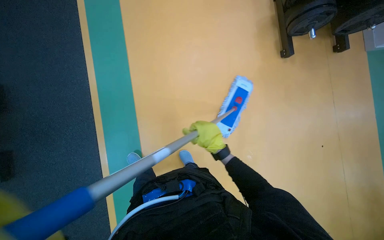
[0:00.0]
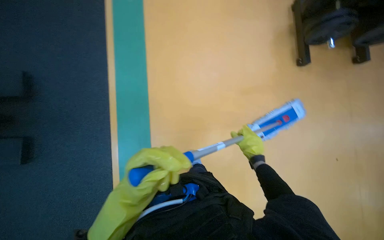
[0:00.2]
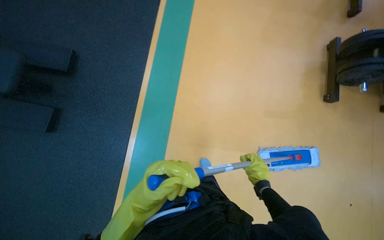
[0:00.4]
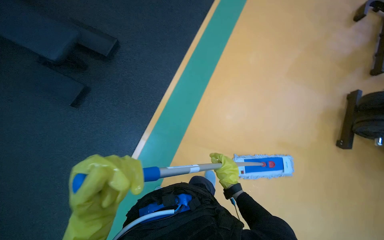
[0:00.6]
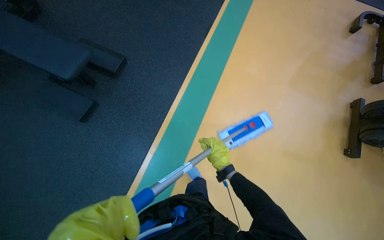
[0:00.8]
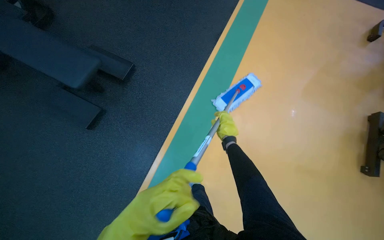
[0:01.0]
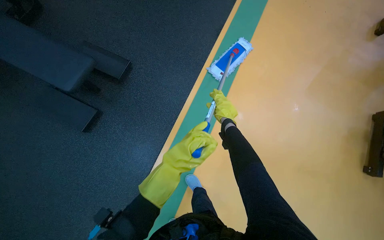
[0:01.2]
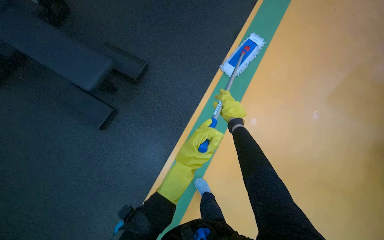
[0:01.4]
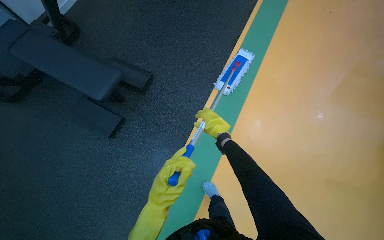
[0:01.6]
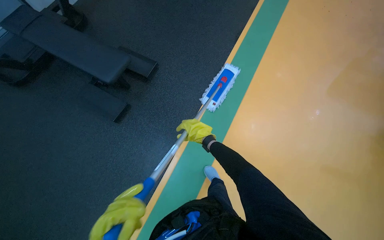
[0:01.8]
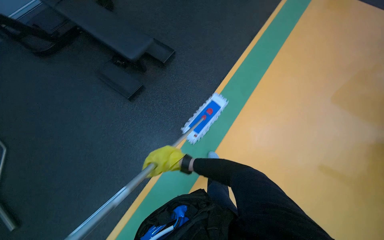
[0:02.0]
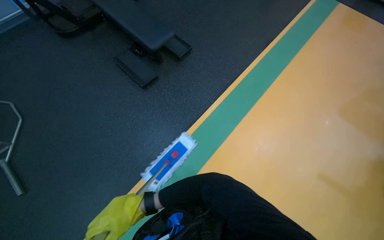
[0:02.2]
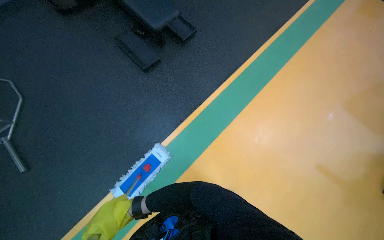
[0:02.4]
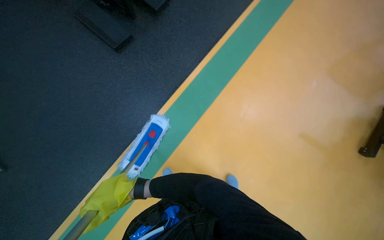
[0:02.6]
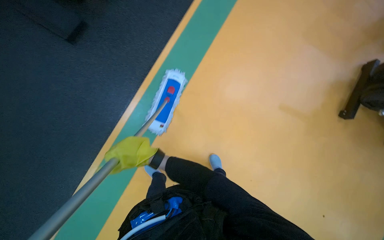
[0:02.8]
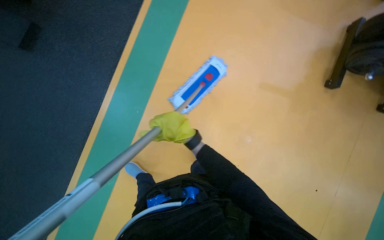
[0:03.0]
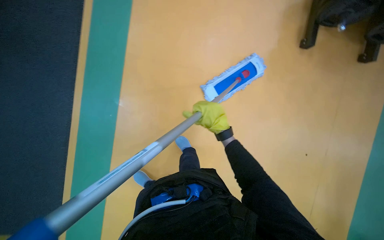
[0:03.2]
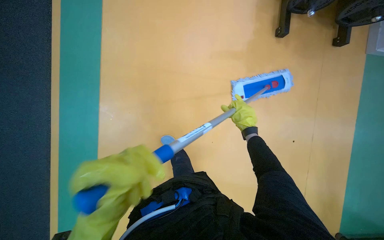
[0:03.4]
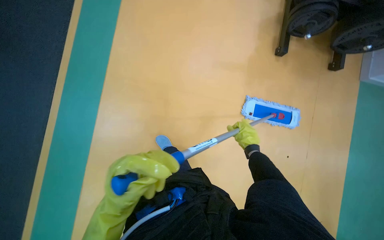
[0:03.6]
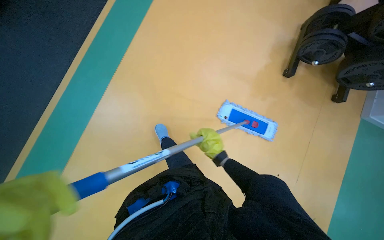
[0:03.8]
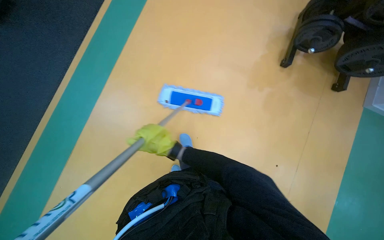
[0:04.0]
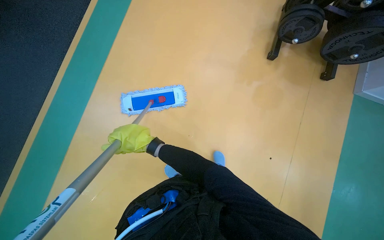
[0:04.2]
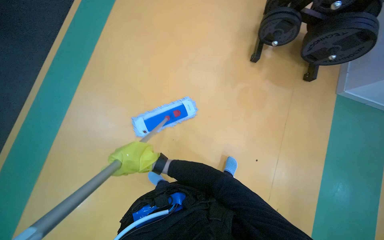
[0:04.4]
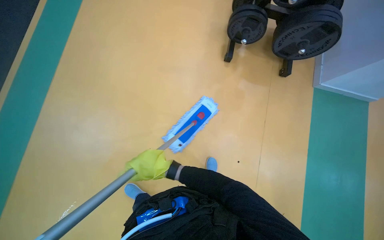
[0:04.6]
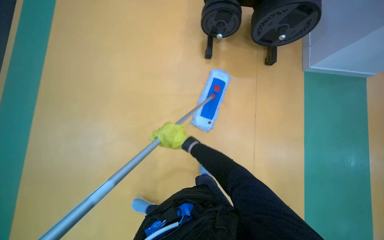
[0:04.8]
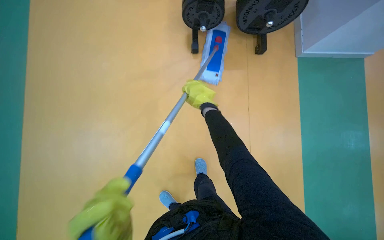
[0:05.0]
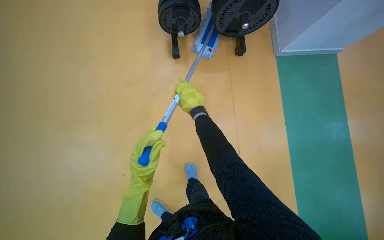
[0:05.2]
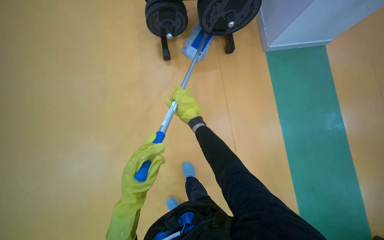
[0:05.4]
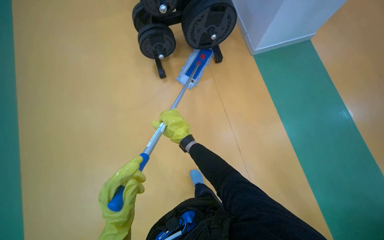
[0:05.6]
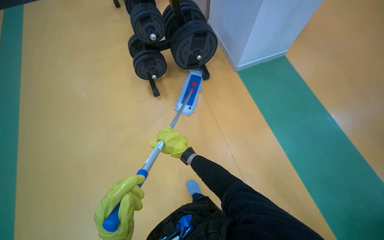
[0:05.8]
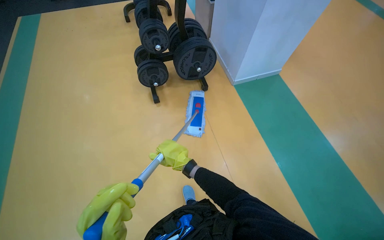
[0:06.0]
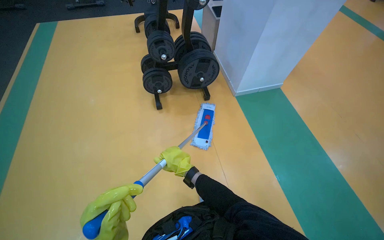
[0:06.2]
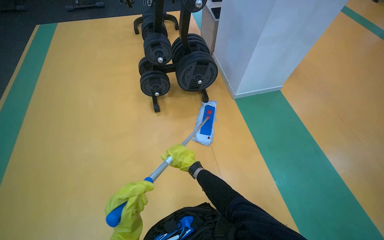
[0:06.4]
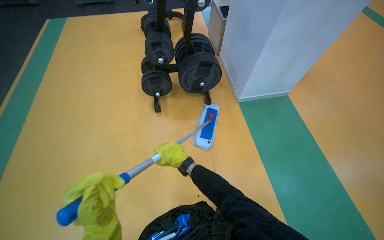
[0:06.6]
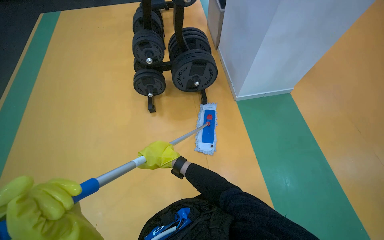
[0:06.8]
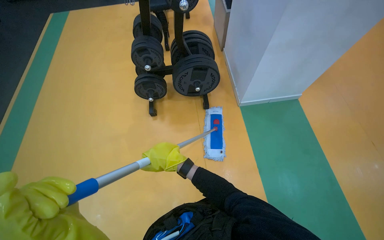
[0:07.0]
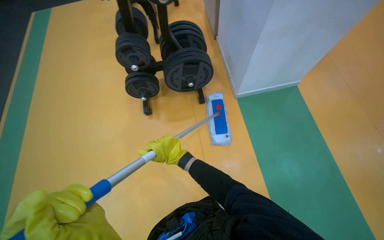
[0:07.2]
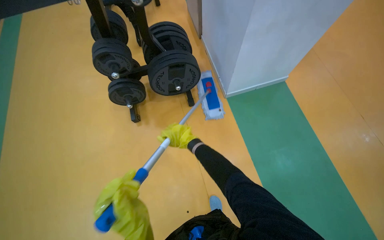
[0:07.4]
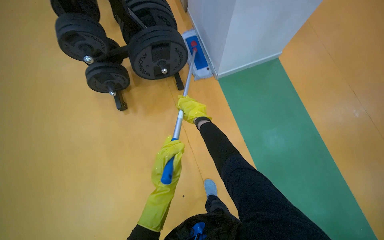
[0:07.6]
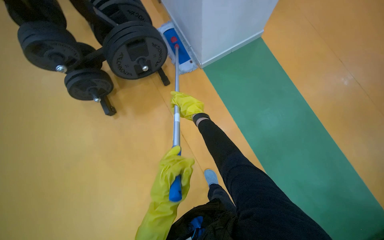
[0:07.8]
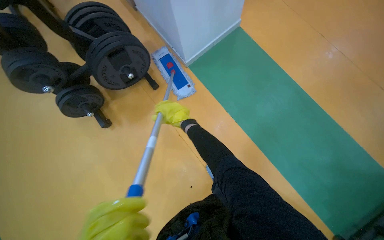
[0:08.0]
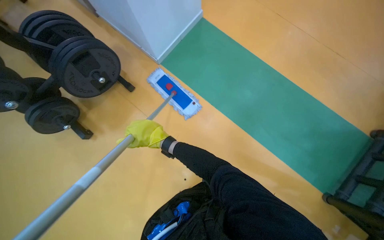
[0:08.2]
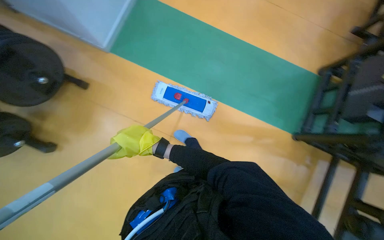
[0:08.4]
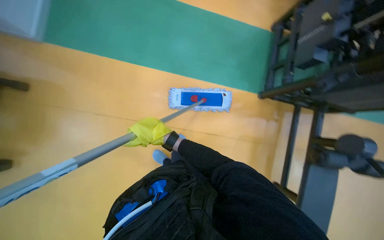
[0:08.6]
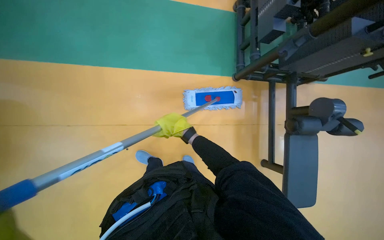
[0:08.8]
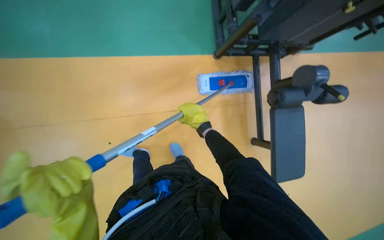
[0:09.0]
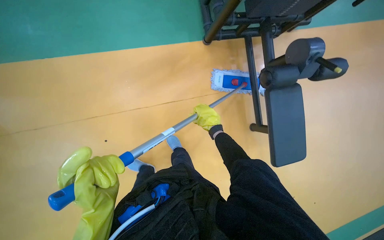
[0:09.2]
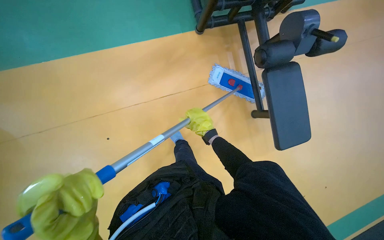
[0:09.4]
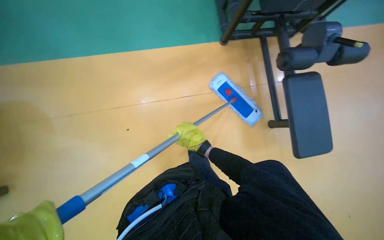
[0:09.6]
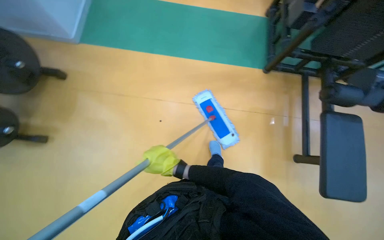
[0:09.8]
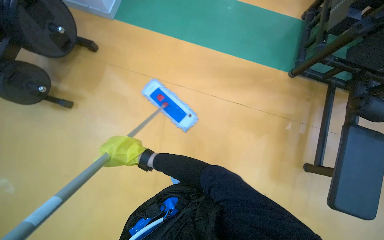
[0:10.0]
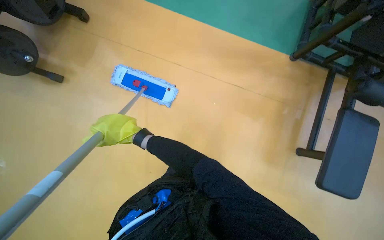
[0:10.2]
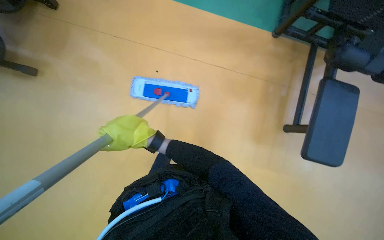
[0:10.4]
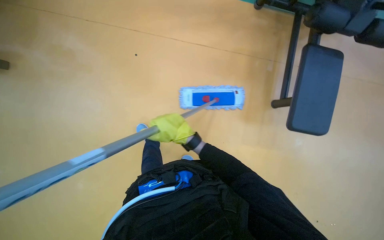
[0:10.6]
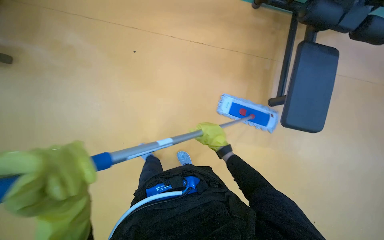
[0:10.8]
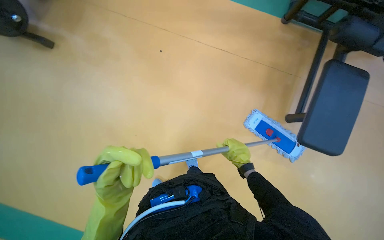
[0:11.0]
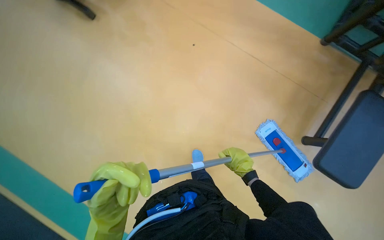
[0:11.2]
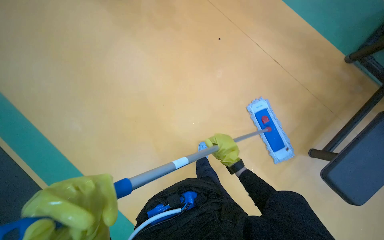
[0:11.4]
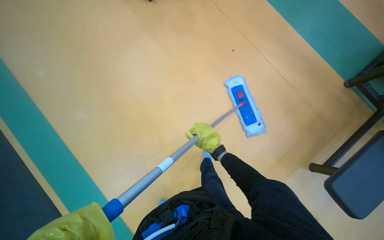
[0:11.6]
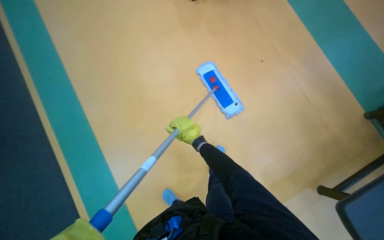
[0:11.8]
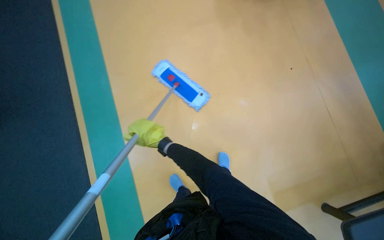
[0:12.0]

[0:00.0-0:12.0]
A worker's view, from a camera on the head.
Job: mopping floor.
The whole recording: Mopping gym floor. The worker mops the gym floor with a flat mop.
0:00.0 to 0:01.6: The head turns to the left by roughly 20 degrees. The wearer looks about 15 degrees further upward. The right hand moves farther from the camera, roughly 10 cm, and travels down the picture and back again, some 10 cm each way.
0:01.6 to 0:03.0: The view tilts some 15 degrees downward. The right hand heads to the left and nearer to the camera, covering approximately 30 cm.
0:03.0 to 0:04.4: The camera travels roughly 60 cm.
0:04.4 to 0:06.0: The head travels some 70 cm. The scene rotates counterclockwise by about 35 degrees.
0:06.0 to 0:07.6: The wearer moves approximately 40 cm.
0:07.6 to 0:09.0: The wearer moves some 50 cm. The head rotates about 65 degrees to the right. The view tilts some 15 degrees downward.
0:09.0 to 0:10.4: The camera travels approximately 60 cm. The wearer's head swings about 25 degrees to the left.
0:10.4 to 0:12.0: The right hand goes to the right and returns, about 30 cm each way.

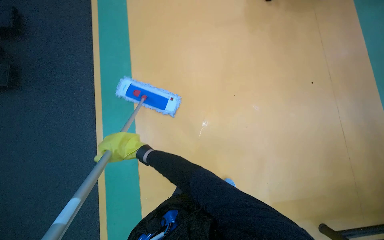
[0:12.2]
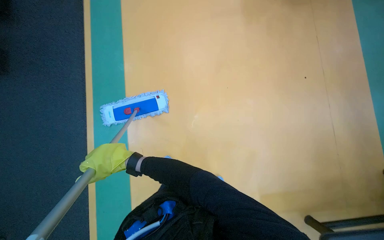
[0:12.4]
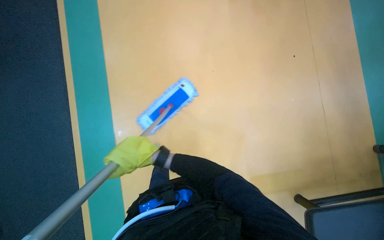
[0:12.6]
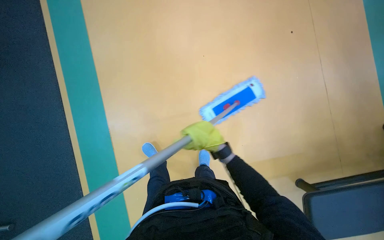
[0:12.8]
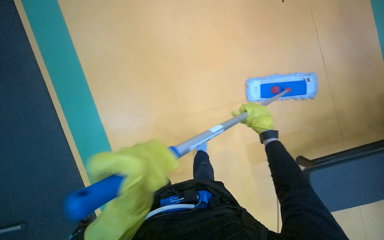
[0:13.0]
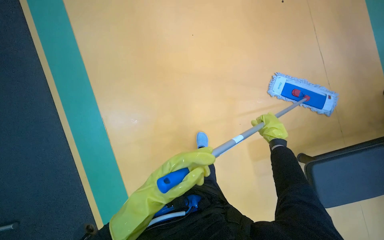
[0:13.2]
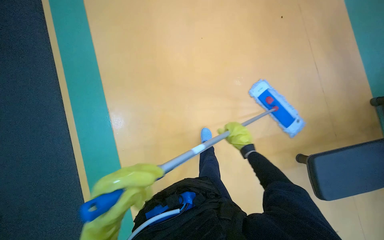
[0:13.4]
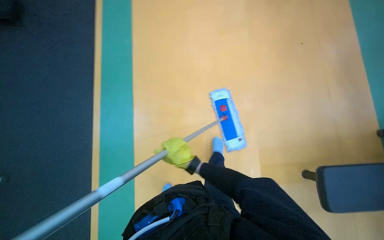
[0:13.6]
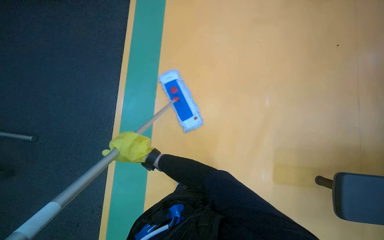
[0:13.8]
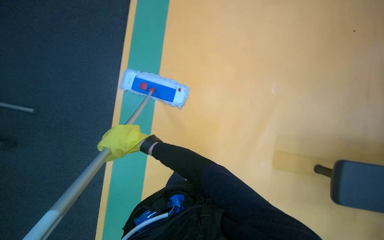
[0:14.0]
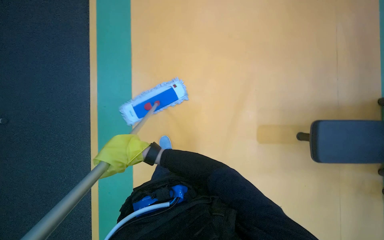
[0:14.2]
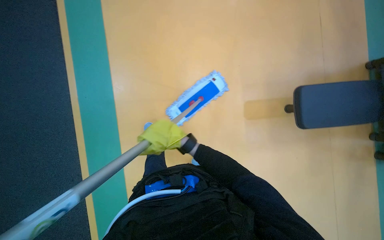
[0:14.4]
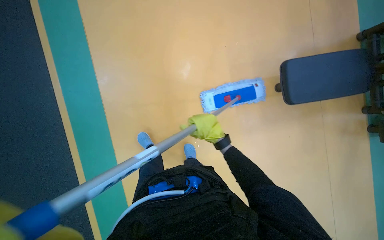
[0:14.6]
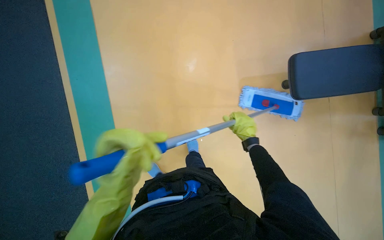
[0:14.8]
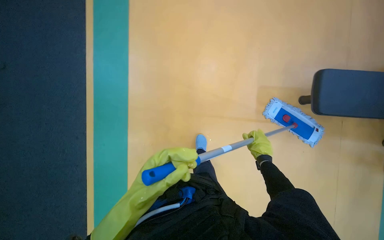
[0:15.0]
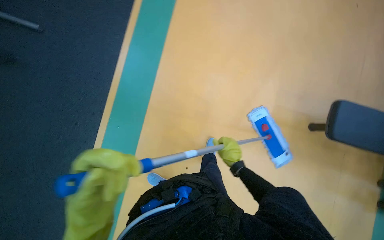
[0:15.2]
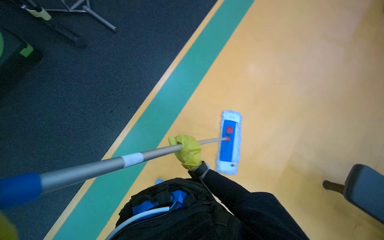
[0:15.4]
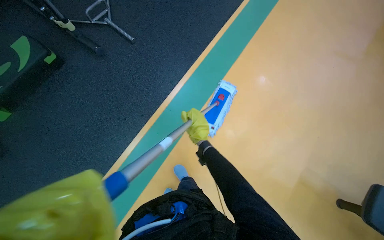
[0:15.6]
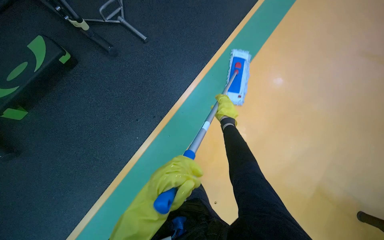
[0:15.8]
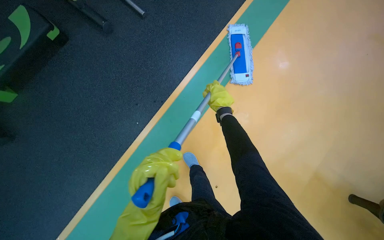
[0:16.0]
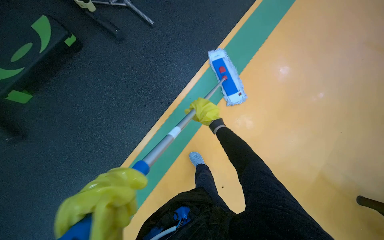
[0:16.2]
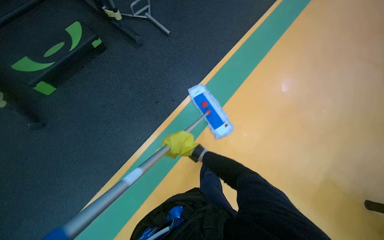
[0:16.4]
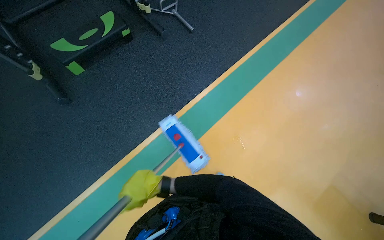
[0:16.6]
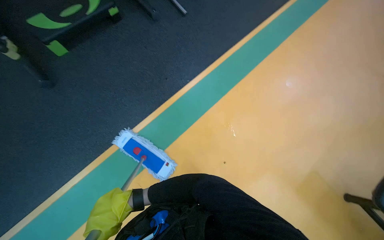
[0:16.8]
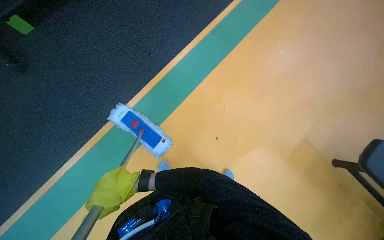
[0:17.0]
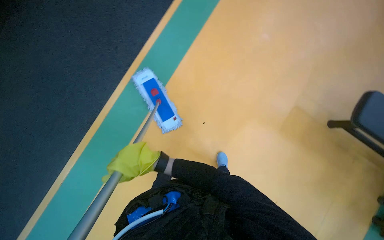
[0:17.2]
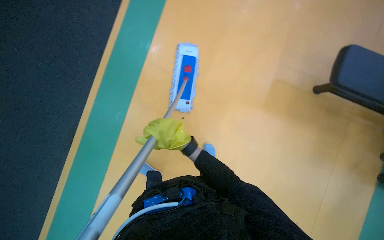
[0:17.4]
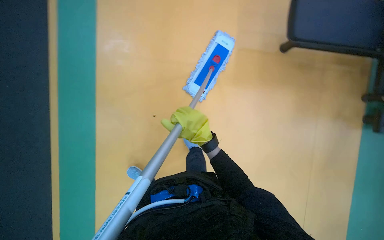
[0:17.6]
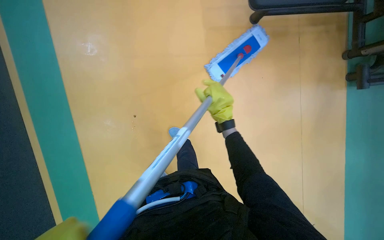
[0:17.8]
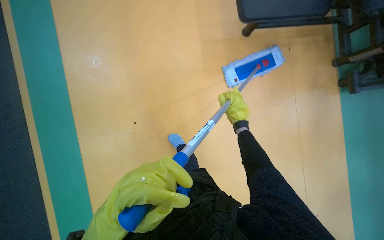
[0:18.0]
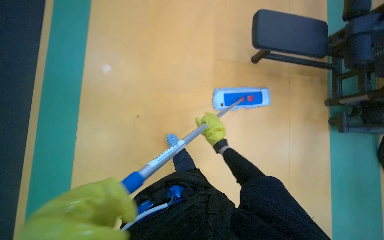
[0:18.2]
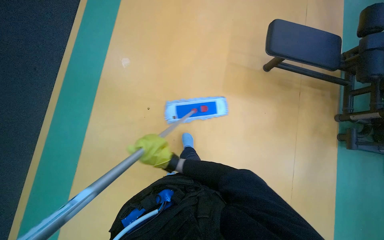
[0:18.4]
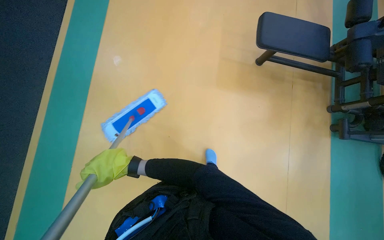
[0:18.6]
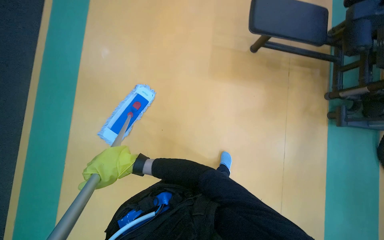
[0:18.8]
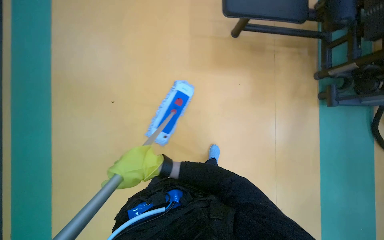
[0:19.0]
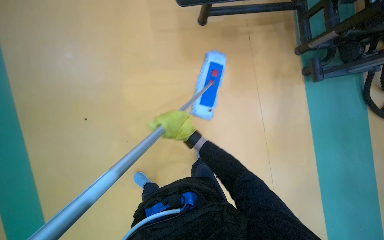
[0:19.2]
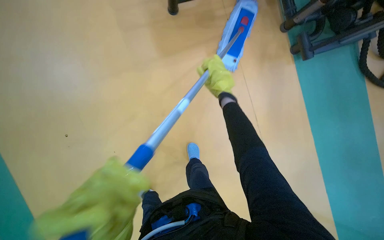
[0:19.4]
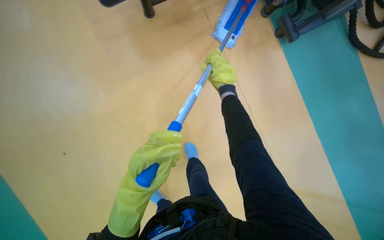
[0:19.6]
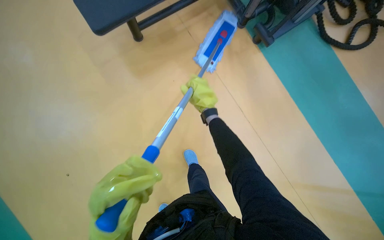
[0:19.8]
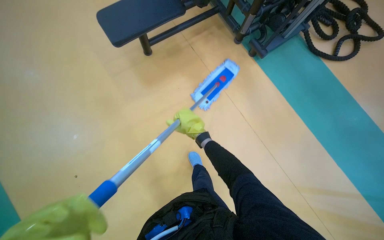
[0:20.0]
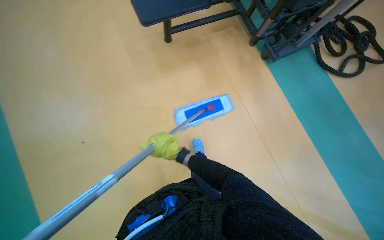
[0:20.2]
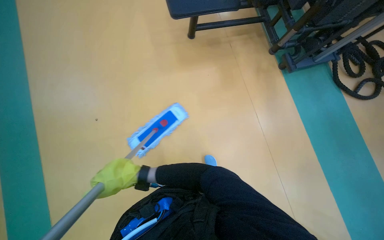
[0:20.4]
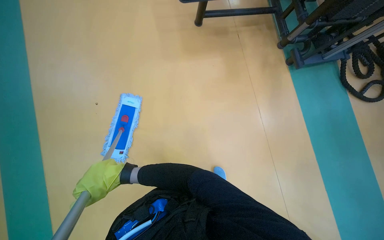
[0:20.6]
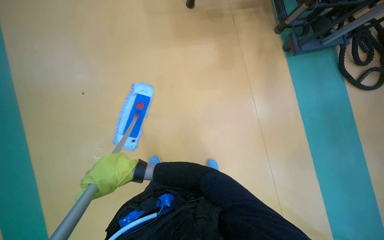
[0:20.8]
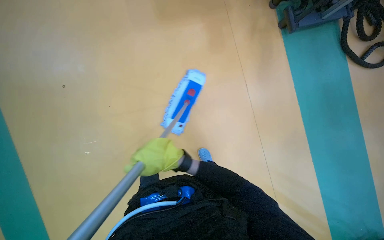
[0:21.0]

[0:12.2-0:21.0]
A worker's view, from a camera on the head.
Job: mopping floor.
The whole recording: Mopping gym floor. The worker mops the gym floor with a flat mop.
0:12.2 to 0:13.6: The wearer looks about 20 degrees further downward. The right hand travels to the right and back again, about 60 cm each way.
0:13.6 to 0:15.2: The view tips downward by roughly 15 degrees. The right hand swings left and right, about 50 cm each way, with 2 reversals.
0:15.2 to 0:16.6: The right hand swings left and right, approximately 30 cm each way, with 2 reversals.
0:16.6 to 0:18.0: The camera travels about 40 cm. The camera pitches downward, by roughly 25 degrees.
0:18.0 to 0:19.6: The camera travels some 60 cm.
0:19.6 to 0:21.0: The right hand is displaced down the picture and nearer to the camera by about 50 cm.
